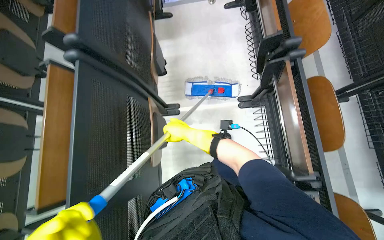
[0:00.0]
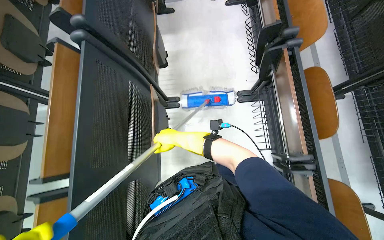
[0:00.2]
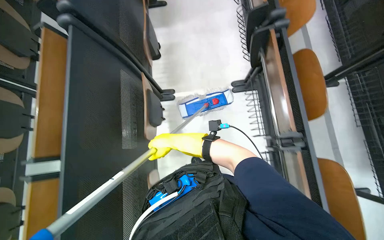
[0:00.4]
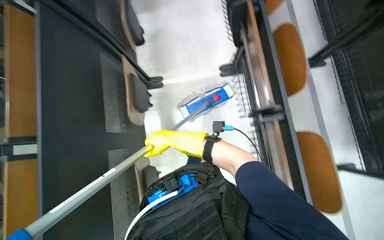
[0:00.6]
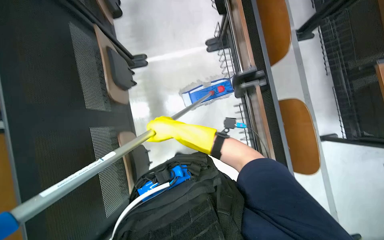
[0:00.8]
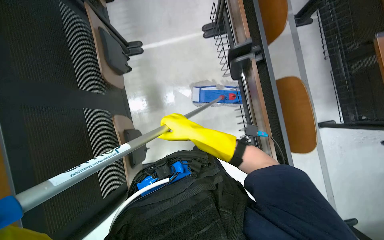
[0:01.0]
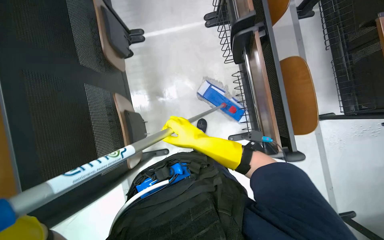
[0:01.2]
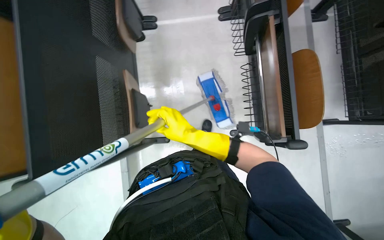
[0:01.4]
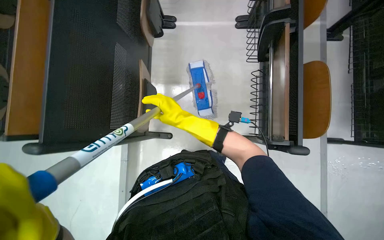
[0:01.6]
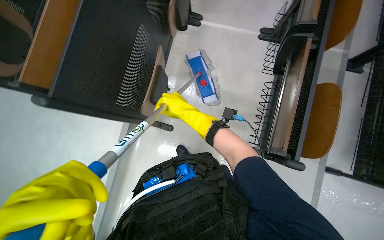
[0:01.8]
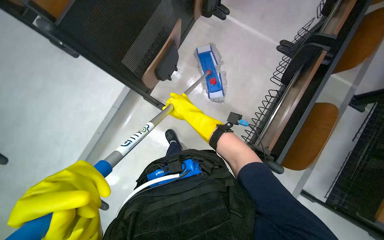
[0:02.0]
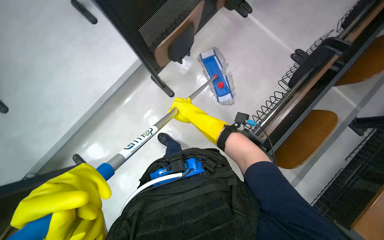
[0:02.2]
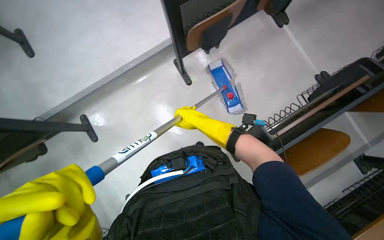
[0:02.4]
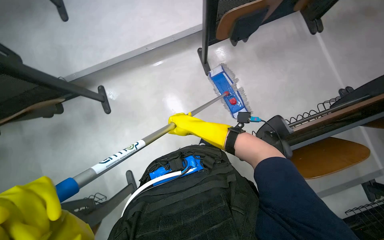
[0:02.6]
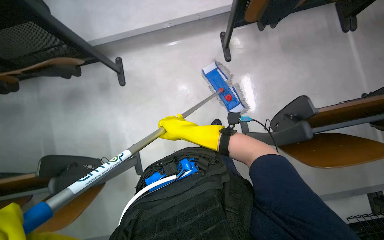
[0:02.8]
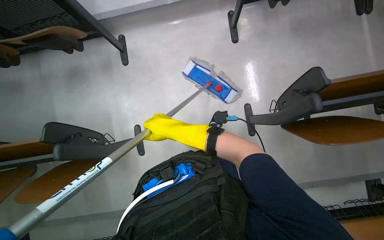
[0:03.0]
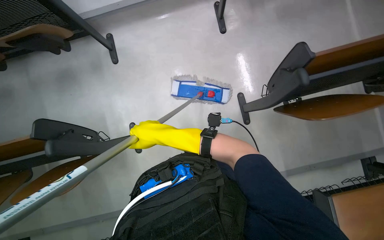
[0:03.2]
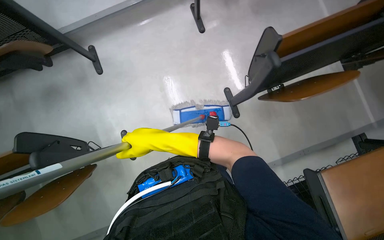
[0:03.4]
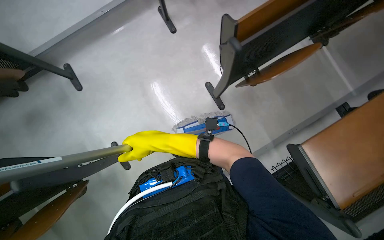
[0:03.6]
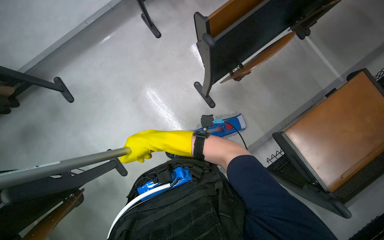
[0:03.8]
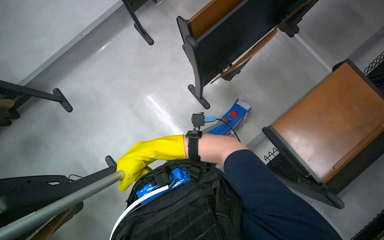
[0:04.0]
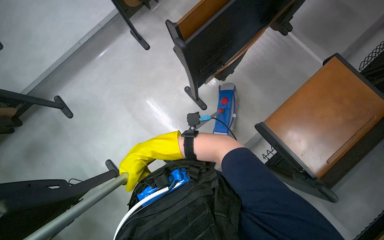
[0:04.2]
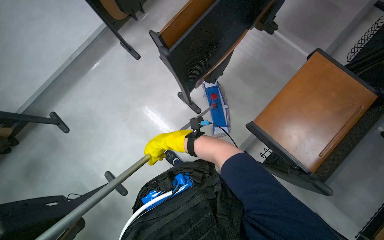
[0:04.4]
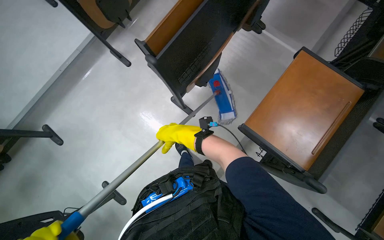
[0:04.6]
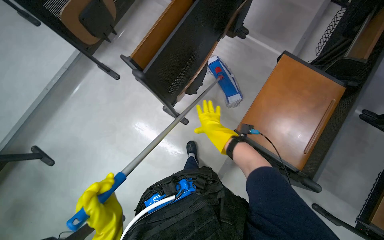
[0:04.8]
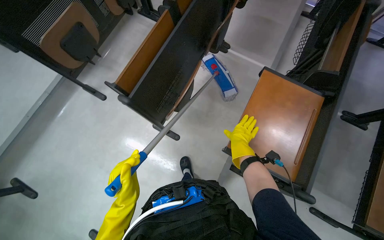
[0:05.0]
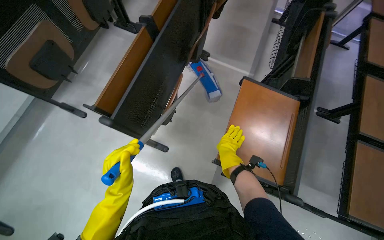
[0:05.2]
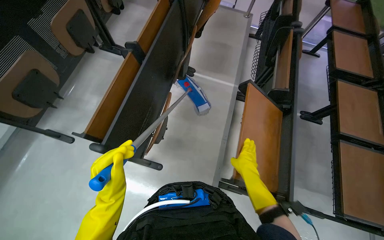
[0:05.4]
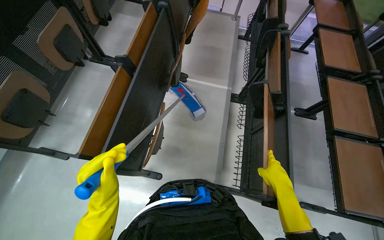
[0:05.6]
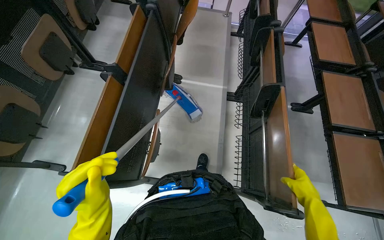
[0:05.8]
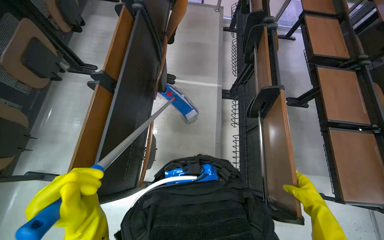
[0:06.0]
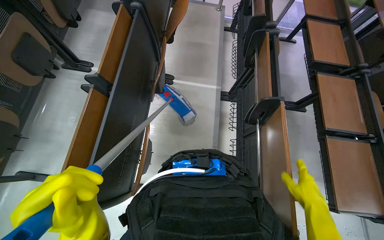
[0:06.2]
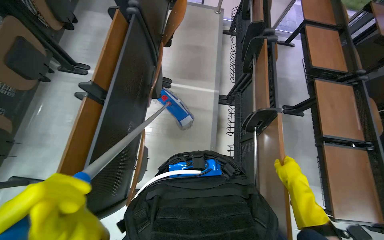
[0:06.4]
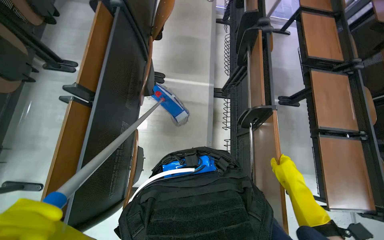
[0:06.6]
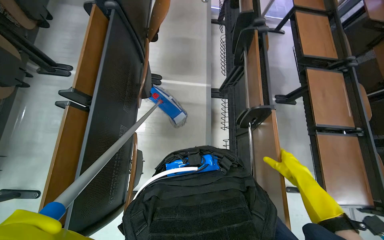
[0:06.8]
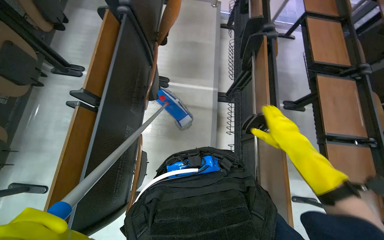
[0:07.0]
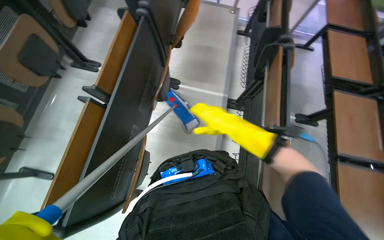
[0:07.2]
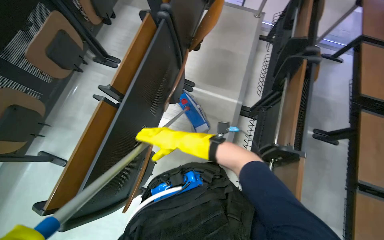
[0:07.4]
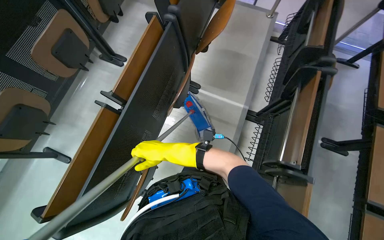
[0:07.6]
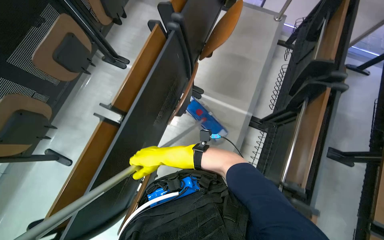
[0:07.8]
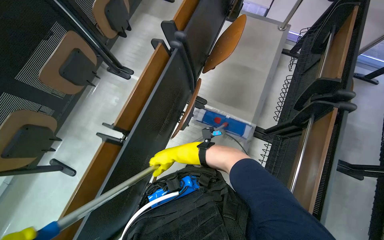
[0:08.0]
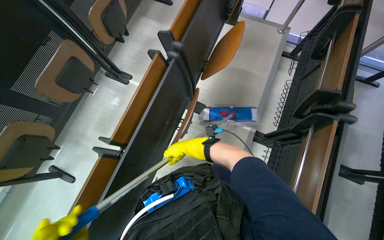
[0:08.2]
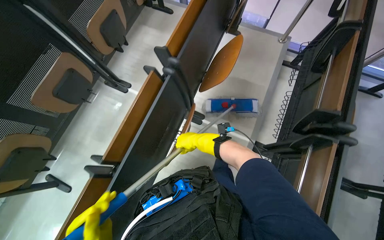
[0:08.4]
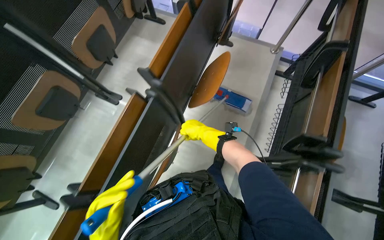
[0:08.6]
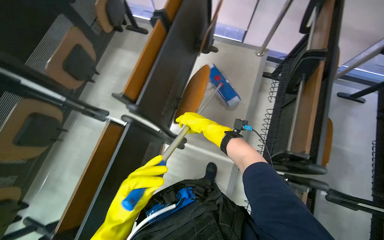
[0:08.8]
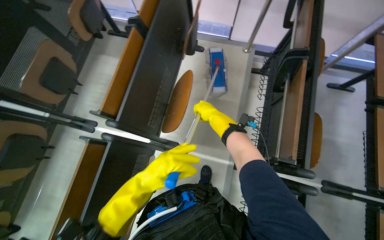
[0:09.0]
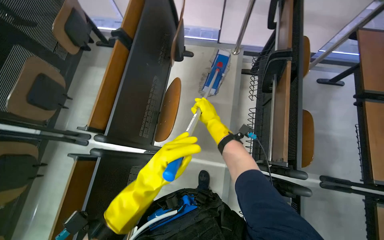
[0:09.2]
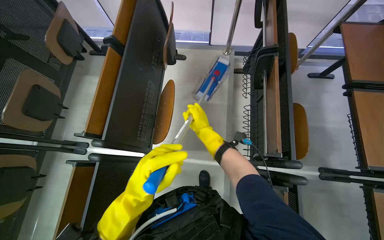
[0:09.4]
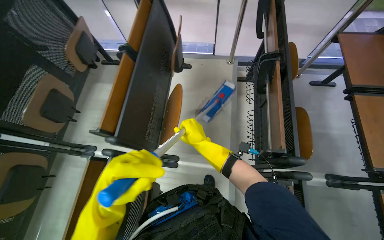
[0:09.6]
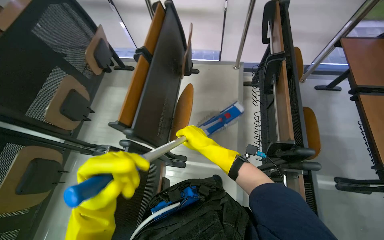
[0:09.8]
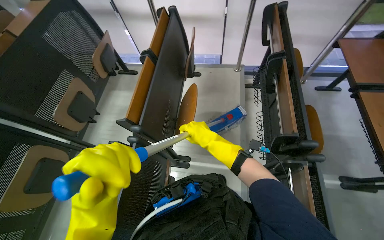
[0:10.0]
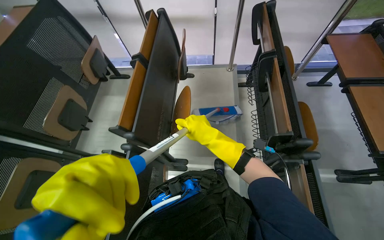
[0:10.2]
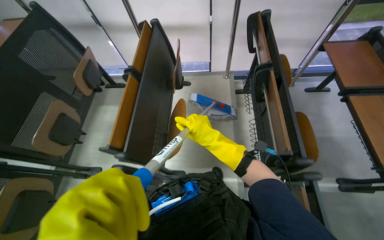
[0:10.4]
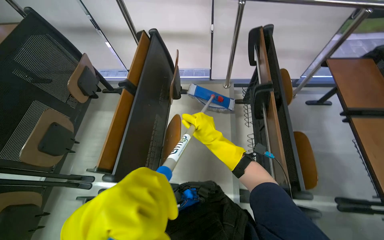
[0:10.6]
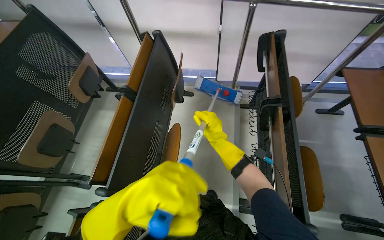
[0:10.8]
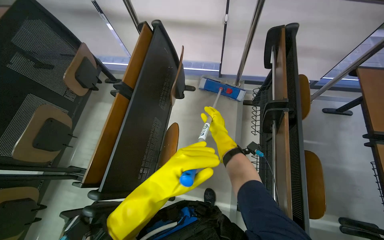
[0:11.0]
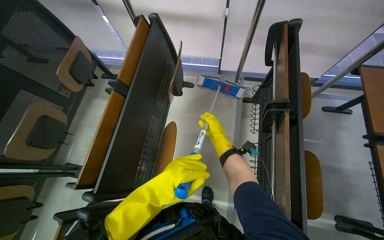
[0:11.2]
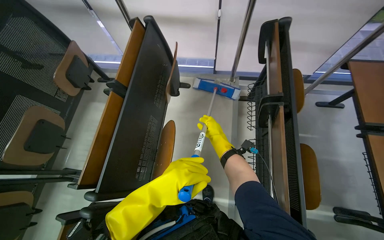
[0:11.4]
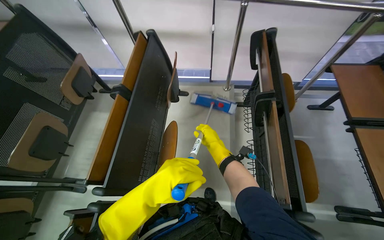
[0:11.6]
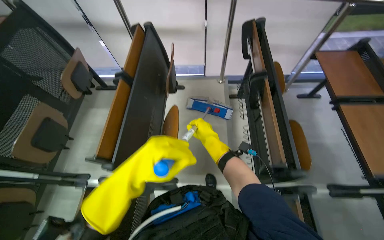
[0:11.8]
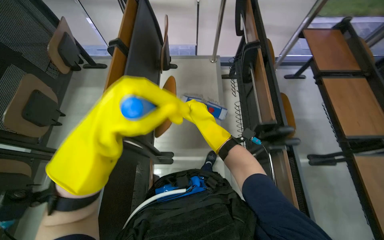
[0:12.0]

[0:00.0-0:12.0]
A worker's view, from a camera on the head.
Job: mopping floor.
The whole recording: Mopping lecture hall floor. The worker mops the floor in the lecture hall, moving between rows of desks.
0.0 to 1.6 s: The wearer moves roughly 60 cm.
1.6 to 3.0 s: The wearer moves roughly 60 cm. The scene turns about 75 degrees clockwise in the picture.
3.0 to 4.4 s: The scene turns some 40 degrees counterclockwise in the picture.
4.4 to 6.0 s: The head turns to the right by roughly 40 degrees. The right hand moves to the right, roughly 60 cm.
6.0 to 7.6 s: The right hand goes about 60 cm to the left and up the picture.
7.6 to 9.0 s: The camera is carried roughly 70 cm.
9.0 to 10.4 s: The view tilts approximately 15 degrees upward. The right hand moves nearer to the camera, roughly 25 cm.

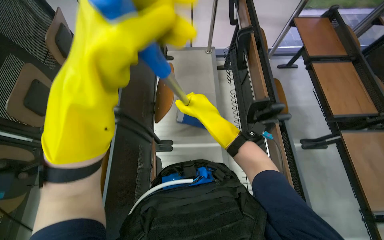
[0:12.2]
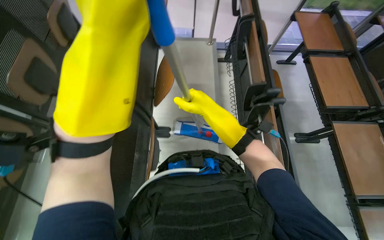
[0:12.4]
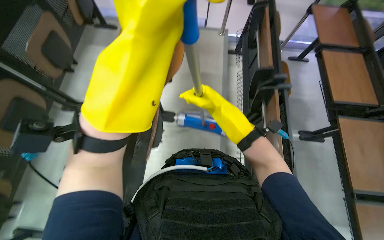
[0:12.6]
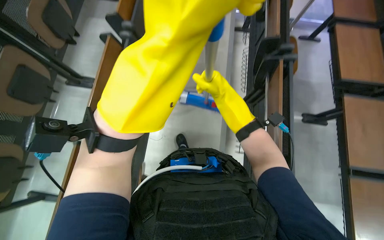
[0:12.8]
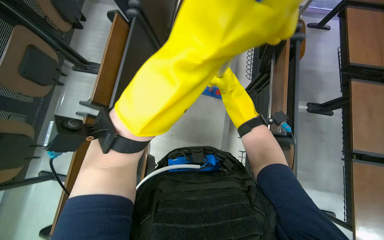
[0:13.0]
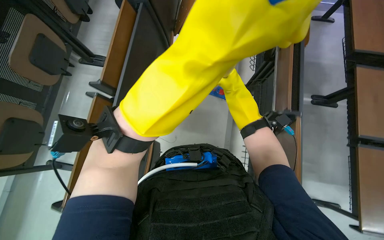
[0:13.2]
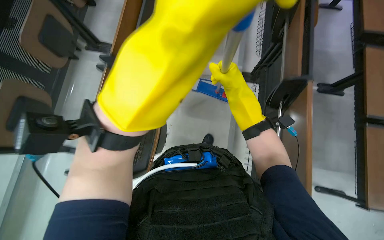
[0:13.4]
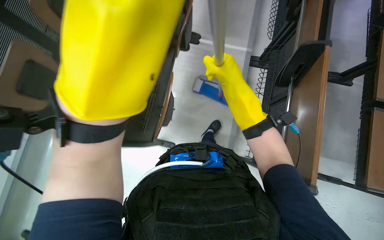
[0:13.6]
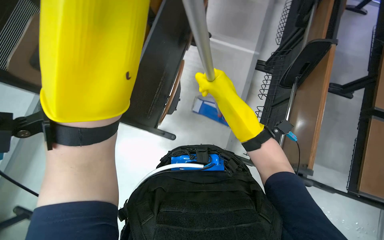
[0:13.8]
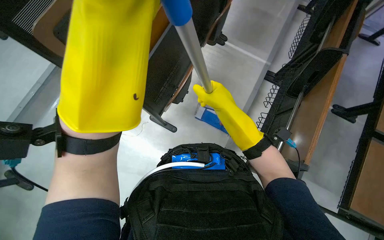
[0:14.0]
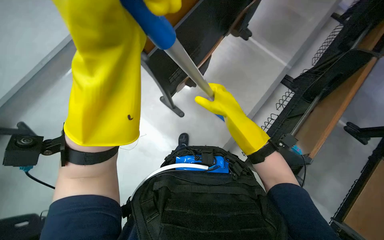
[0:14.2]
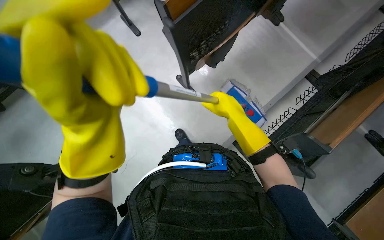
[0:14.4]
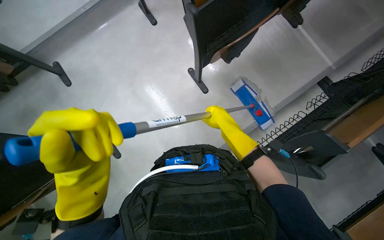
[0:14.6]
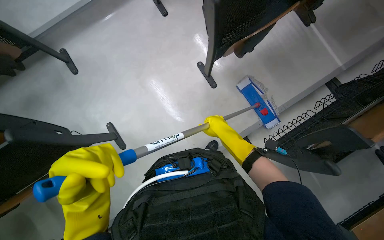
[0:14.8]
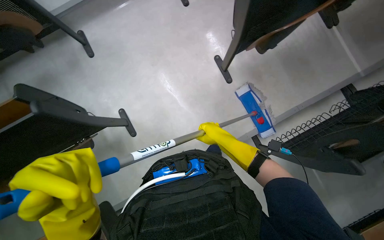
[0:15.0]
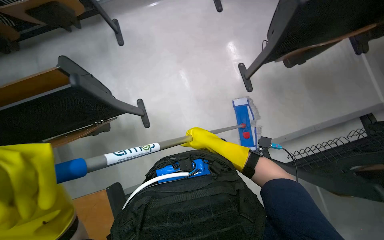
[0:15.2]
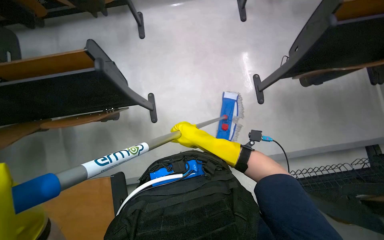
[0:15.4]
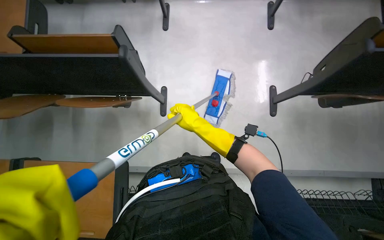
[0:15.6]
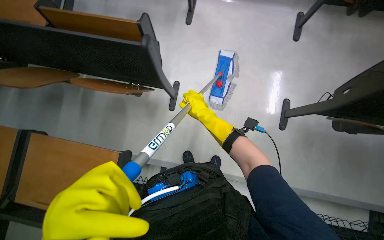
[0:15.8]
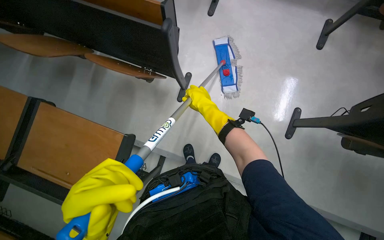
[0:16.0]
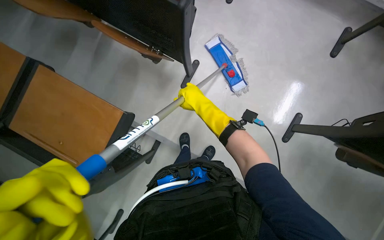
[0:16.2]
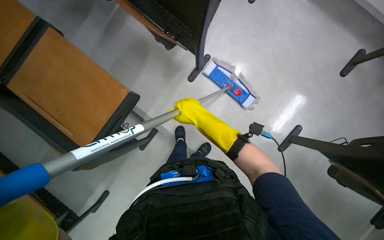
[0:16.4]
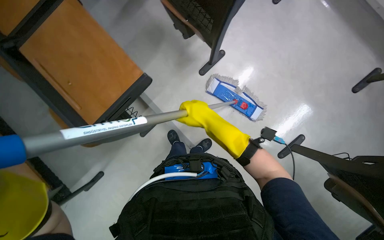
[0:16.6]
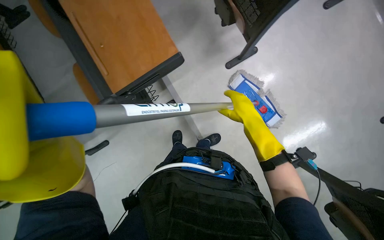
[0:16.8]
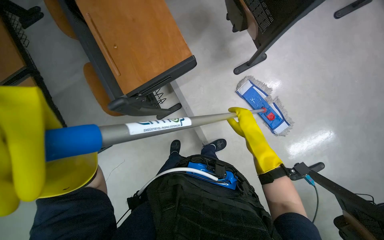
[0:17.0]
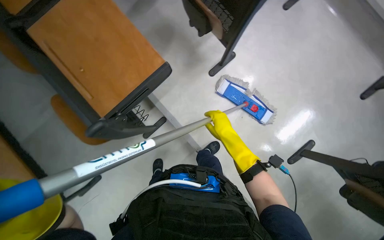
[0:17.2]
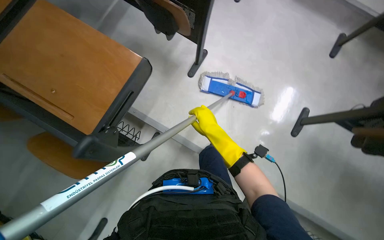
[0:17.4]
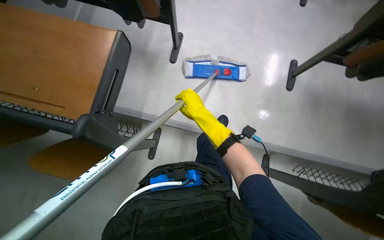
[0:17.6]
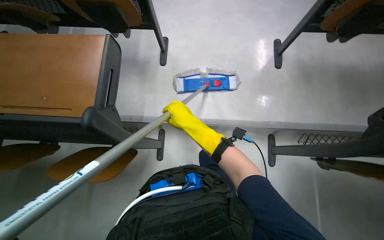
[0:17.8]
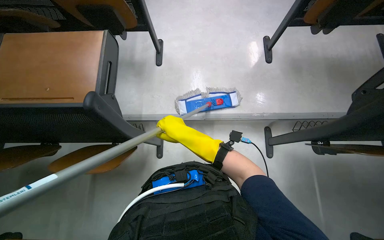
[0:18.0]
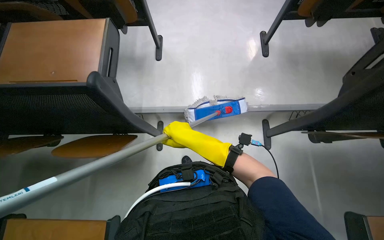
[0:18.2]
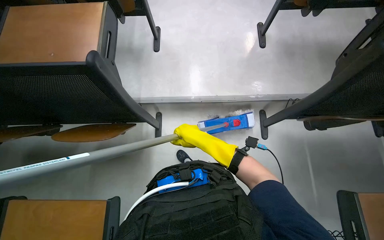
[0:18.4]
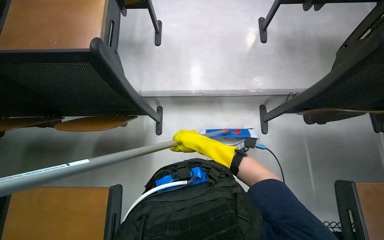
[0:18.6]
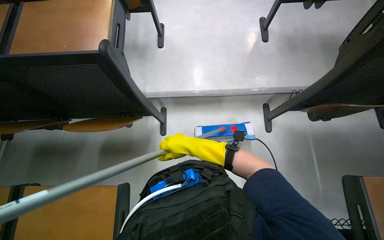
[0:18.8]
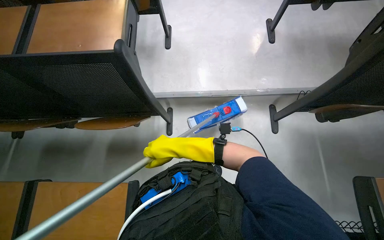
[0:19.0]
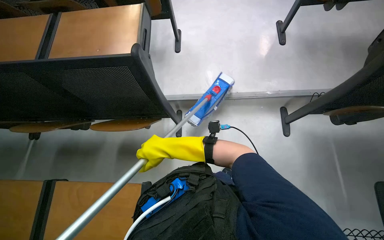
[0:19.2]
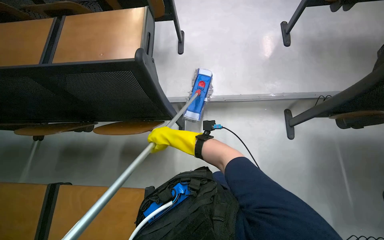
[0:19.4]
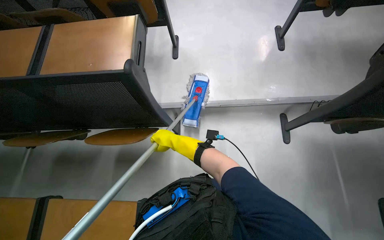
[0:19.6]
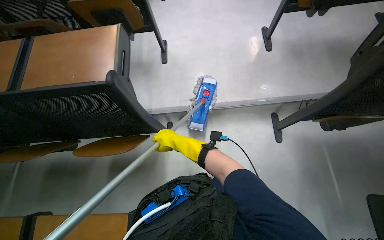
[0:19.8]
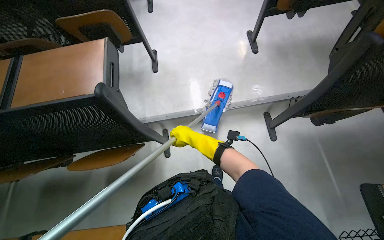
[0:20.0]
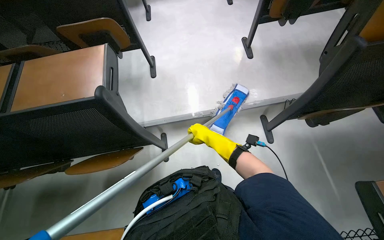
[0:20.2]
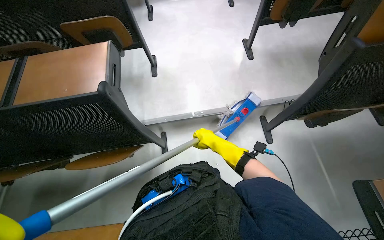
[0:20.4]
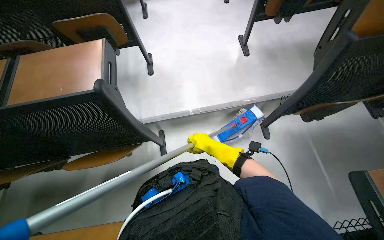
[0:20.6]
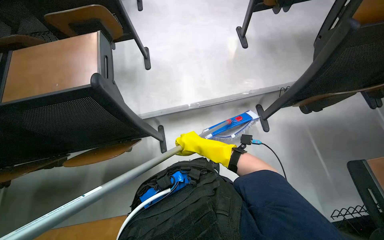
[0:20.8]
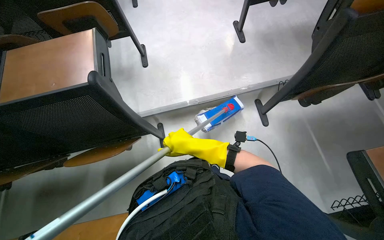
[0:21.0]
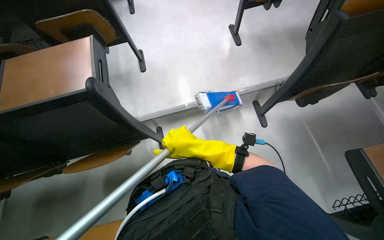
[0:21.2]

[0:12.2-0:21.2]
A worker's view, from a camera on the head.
Job: mopping floor.
The whole recording: Mopping lecture hall floor. The worker mops the floor in the lecture hall, moving between rows of desks.
12.2 to 13.8 s: The camera travels about 80 cm. The camera pitches downward, by roughly 10 degrees.
13.8 to 15.2 s: The wearer's head swings about 50 degrees to the left. The camera pitches downward, by about 15 degrees.
15.2 to 16.6 s: Everything in view rotates some 65 degrees clockwise.
16.6 to 18.2 s: The scene turns about 30 degrees counterclockwise in the picture.
18.2 to 19.8 s: The right hand is displaced farther from the camera by some 10 cm.
19.8 to 21.2 s: The right hand goes about 20 cm nearer to the camera and to the right.
